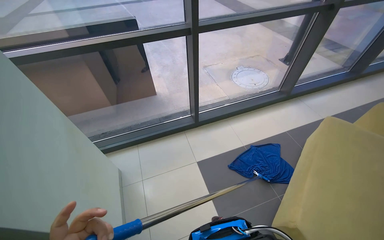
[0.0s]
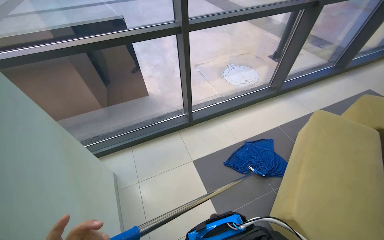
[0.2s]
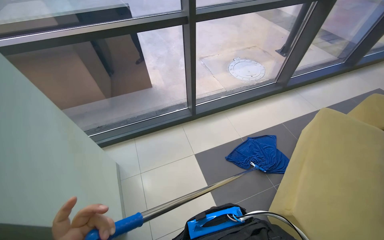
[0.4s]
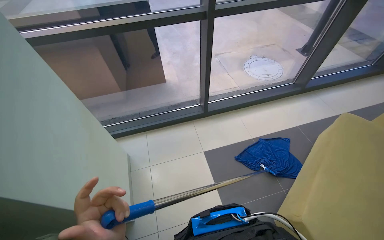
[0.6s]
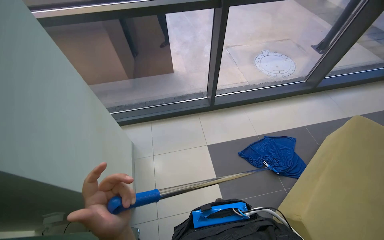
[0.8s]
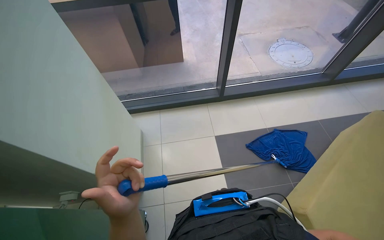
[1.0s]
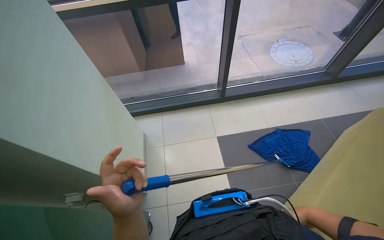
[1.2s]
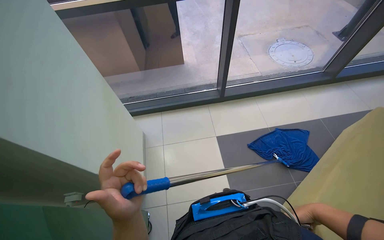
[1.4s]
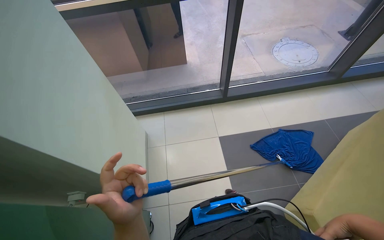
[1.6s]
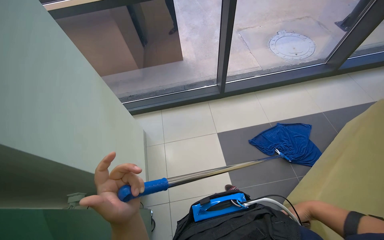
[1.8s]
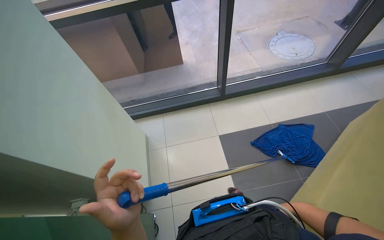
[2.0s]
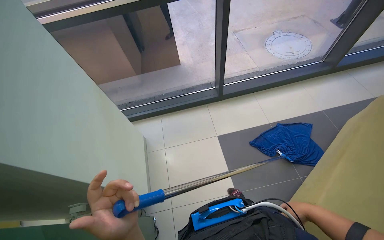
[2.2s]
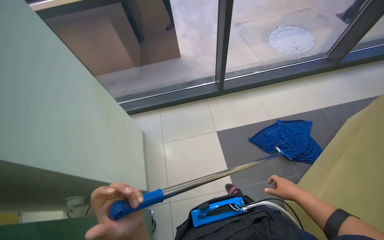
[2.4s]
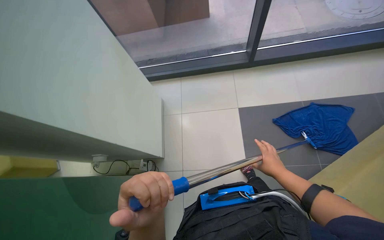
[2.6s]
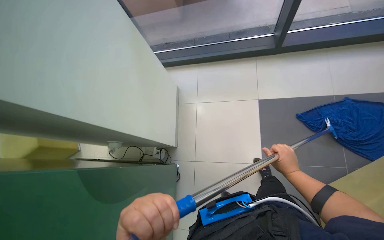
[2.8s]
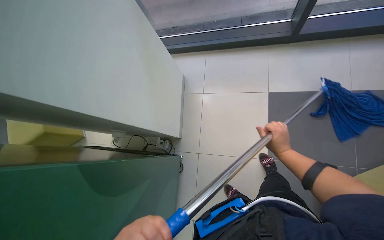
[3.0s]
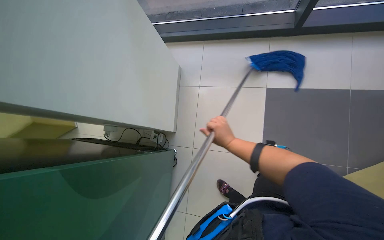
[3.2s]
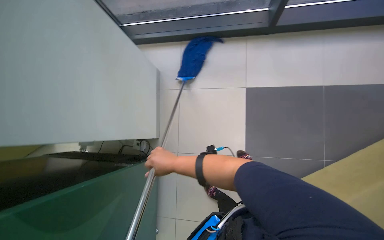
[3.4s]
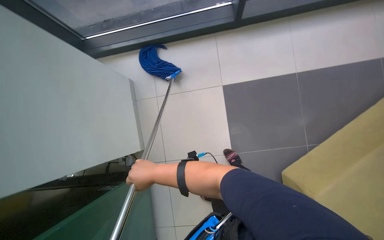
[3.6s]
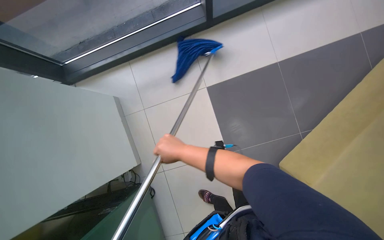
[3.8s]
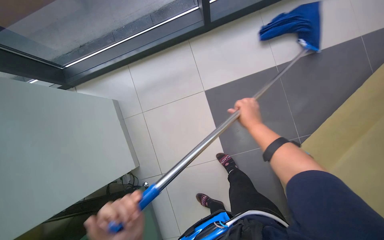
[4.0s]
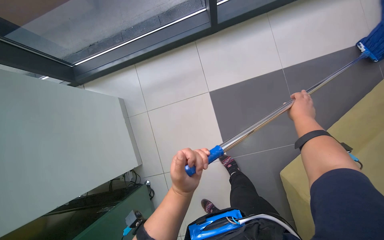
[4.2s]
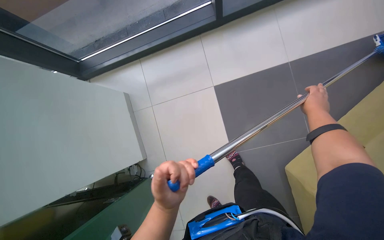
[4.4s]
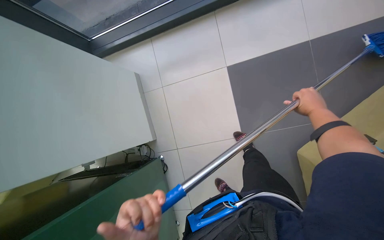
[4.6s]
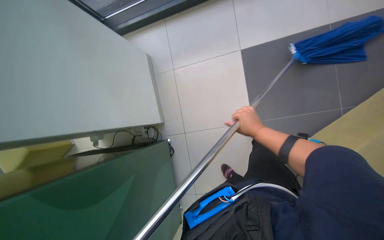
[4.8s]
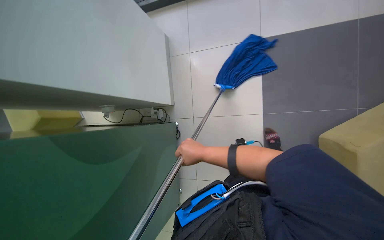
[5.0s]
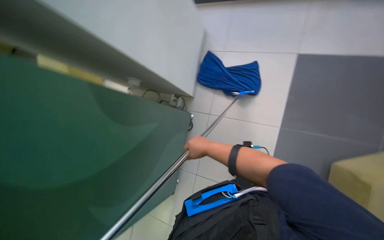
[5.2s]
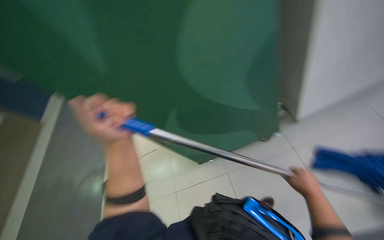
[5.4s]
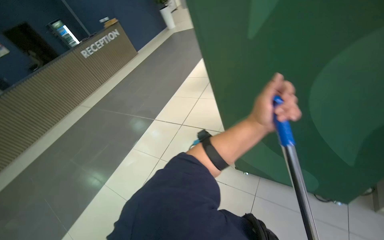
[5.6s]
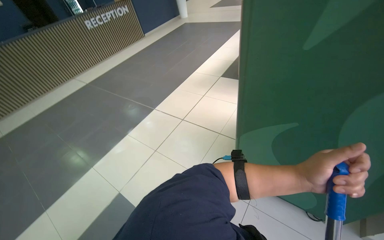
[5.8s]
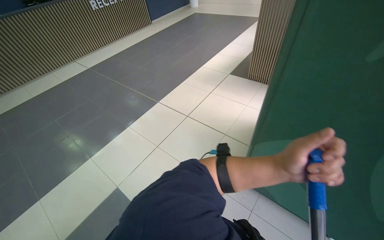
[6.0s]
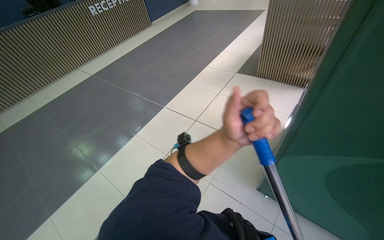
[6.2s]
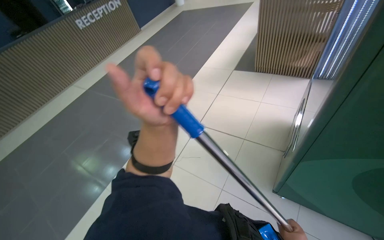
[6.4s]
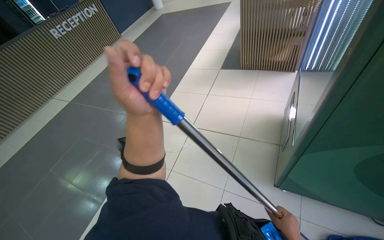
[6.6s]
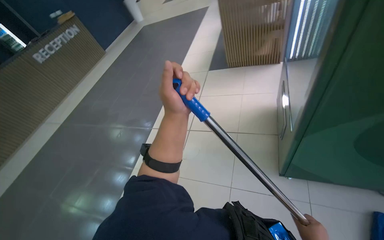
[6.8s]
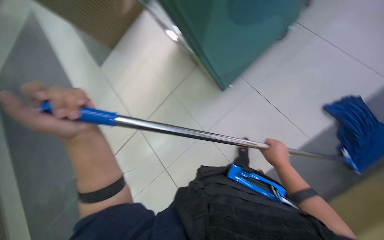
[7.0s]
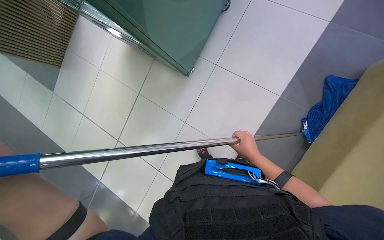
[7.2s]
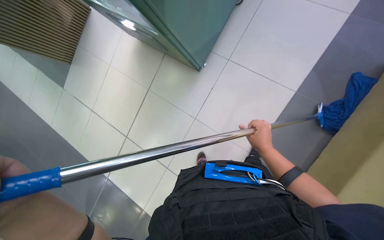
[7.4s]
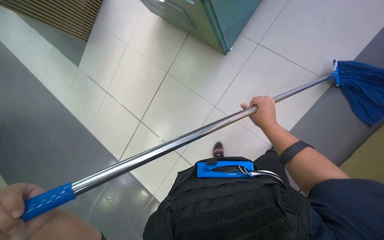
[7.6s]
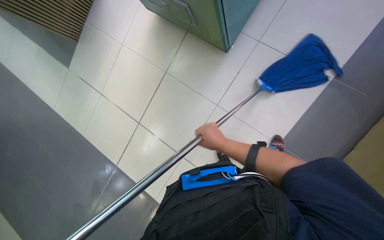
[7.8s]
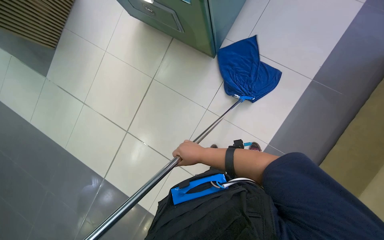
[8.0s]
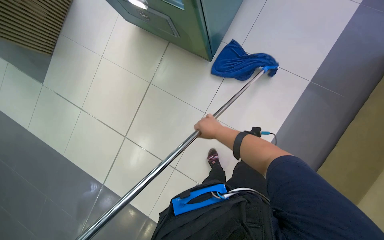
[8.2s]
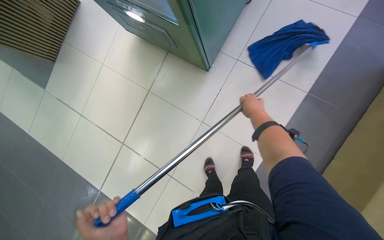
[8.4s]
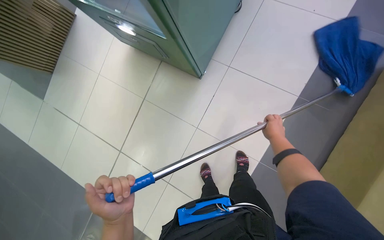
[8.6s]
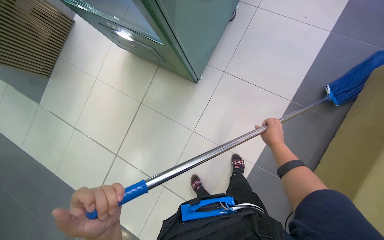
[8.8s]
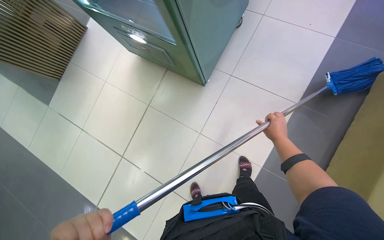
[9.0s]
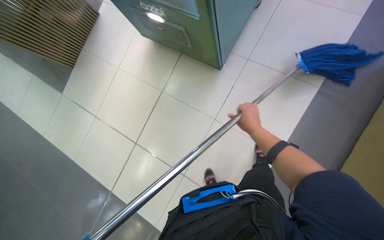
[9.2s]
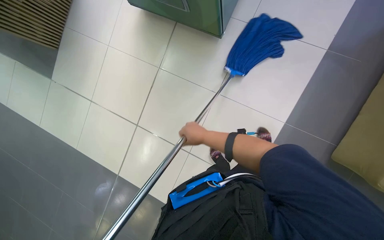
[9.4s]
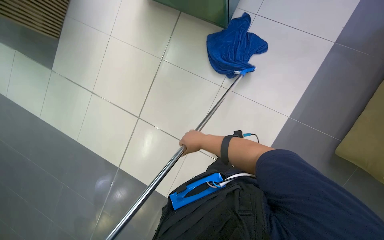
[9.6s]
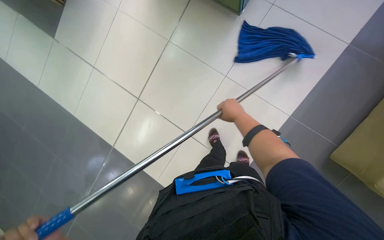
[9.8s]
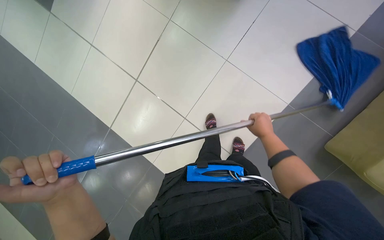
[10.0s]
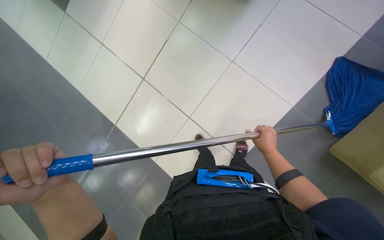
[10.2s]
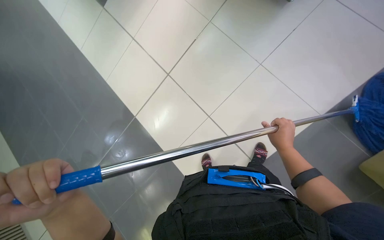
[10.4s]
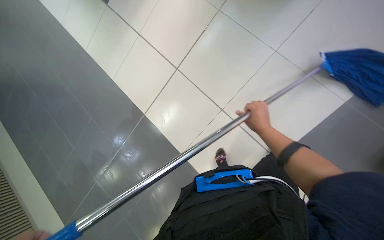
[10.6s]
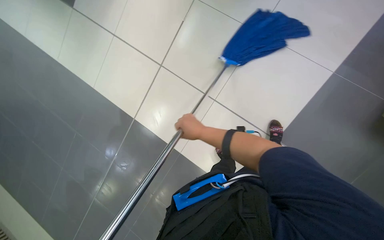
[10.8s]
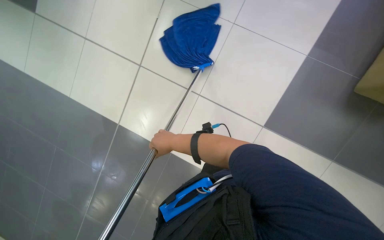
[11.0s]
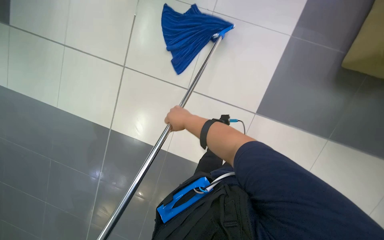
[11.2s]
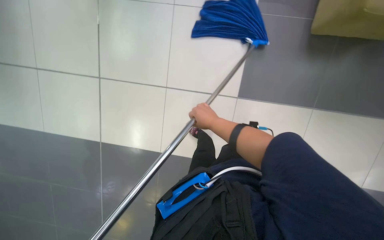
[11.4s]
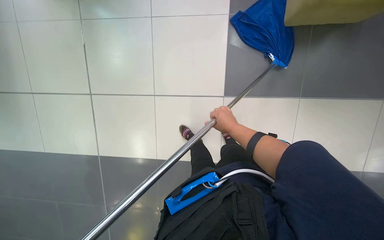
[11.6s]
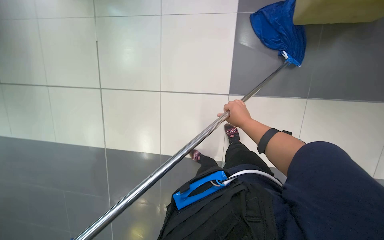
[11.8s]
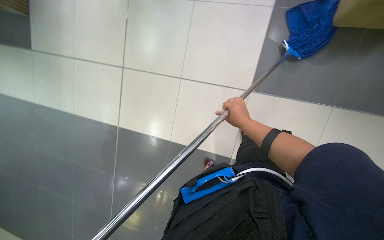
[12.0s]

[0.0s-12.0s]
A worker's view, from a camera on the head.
Job: mopping floor.
The whole recording: Mopping floor with blue mop. The worker mops the floor with a blue mop.
1.6s to 3.0s: The camera sweeps to the left, by about 15 degrees. The view tilts approximately 25 degrees downward.
3.0s to 4.4s: The right hand shifts approximately 25 cm up the picture, and moves roughly 25 cm to the left and comes back.

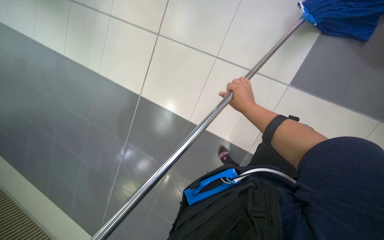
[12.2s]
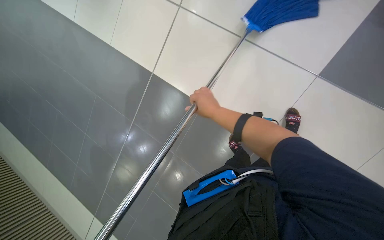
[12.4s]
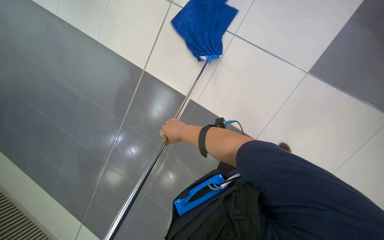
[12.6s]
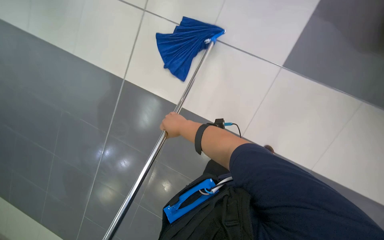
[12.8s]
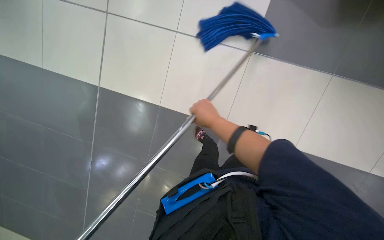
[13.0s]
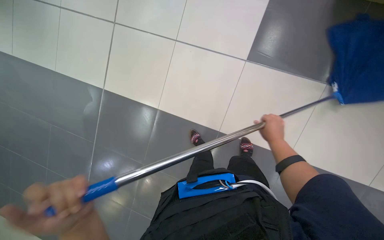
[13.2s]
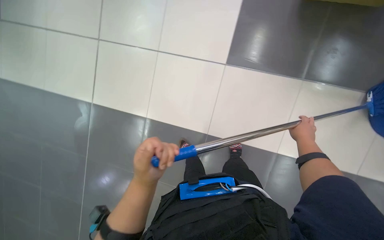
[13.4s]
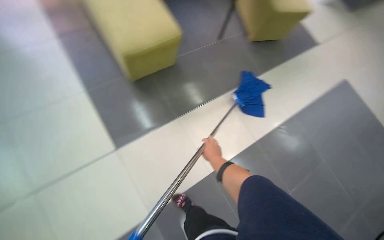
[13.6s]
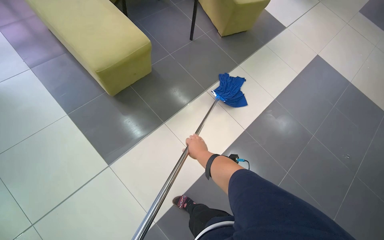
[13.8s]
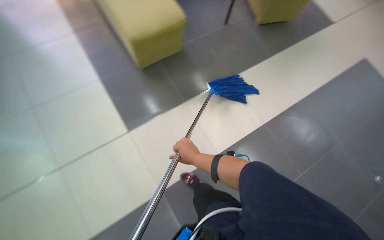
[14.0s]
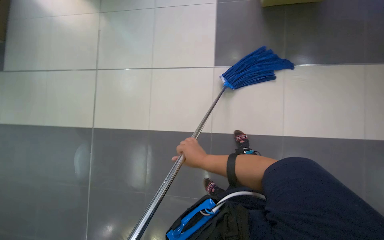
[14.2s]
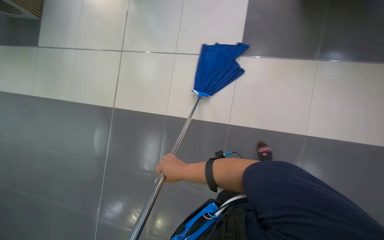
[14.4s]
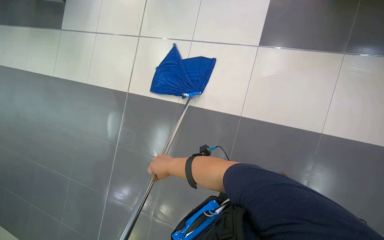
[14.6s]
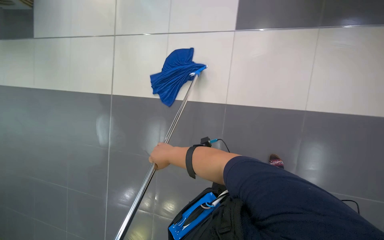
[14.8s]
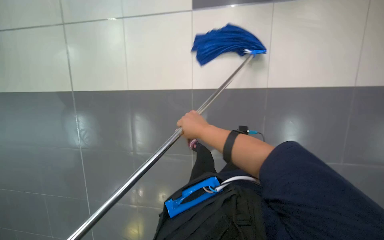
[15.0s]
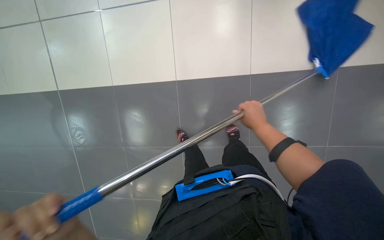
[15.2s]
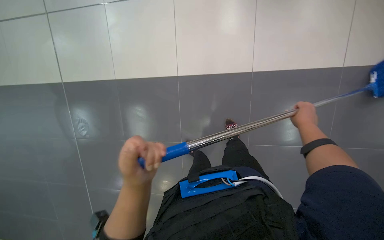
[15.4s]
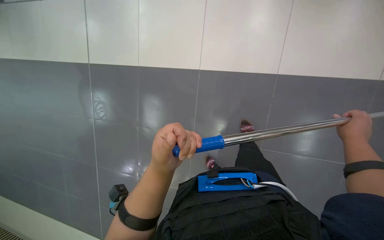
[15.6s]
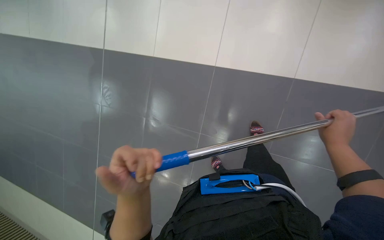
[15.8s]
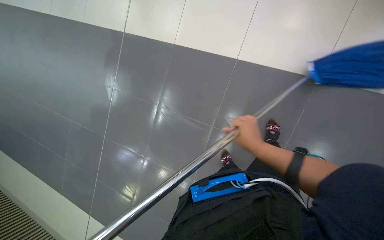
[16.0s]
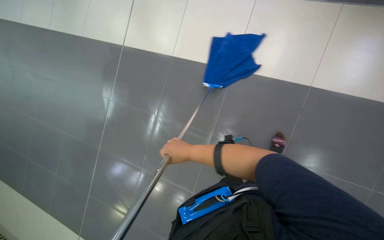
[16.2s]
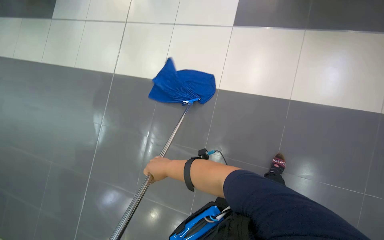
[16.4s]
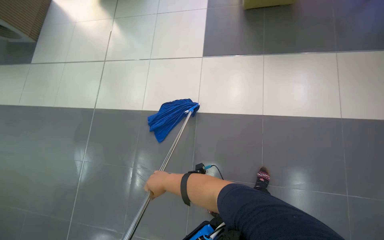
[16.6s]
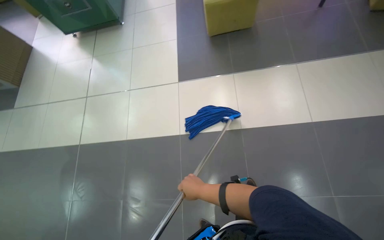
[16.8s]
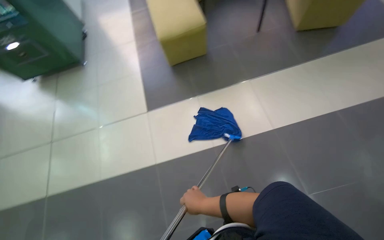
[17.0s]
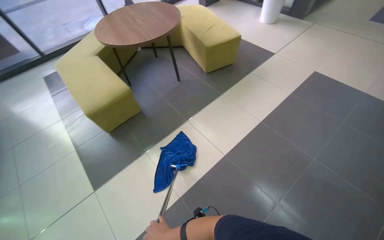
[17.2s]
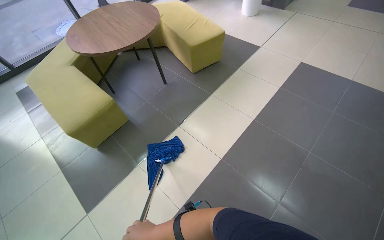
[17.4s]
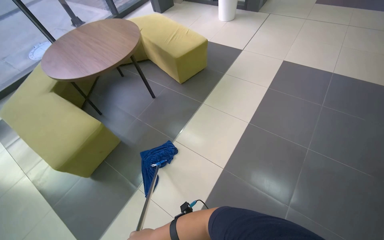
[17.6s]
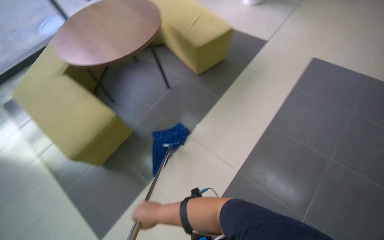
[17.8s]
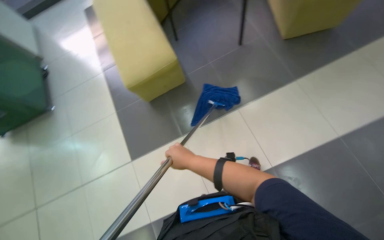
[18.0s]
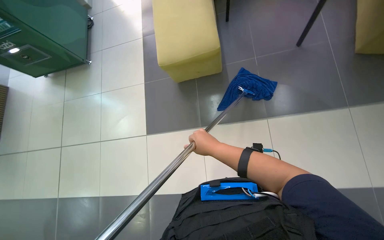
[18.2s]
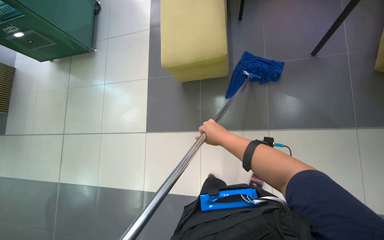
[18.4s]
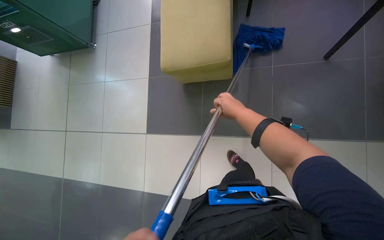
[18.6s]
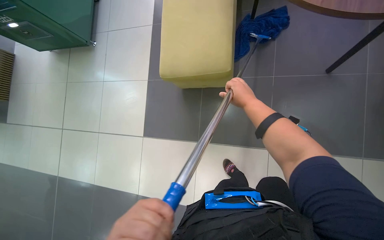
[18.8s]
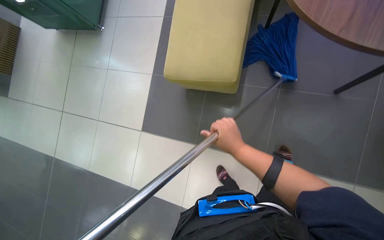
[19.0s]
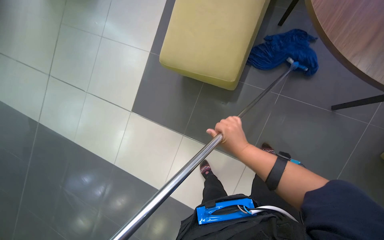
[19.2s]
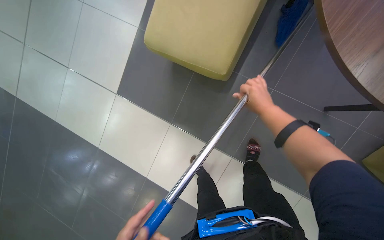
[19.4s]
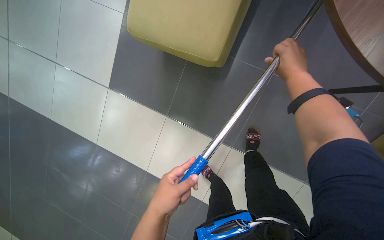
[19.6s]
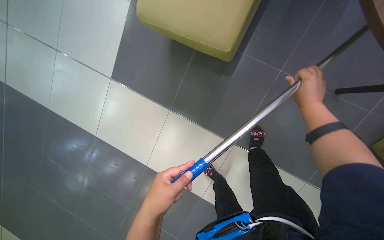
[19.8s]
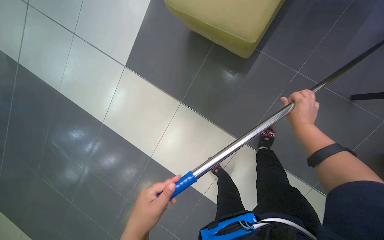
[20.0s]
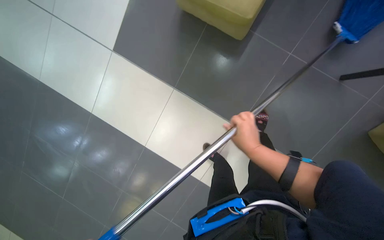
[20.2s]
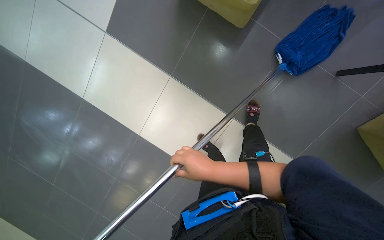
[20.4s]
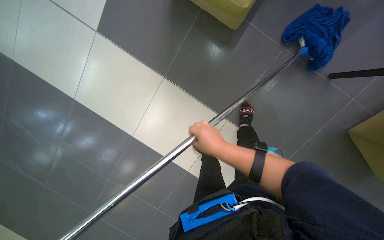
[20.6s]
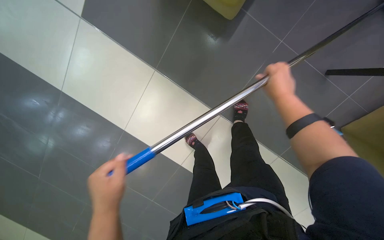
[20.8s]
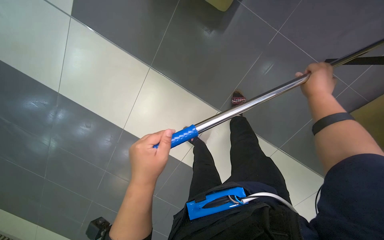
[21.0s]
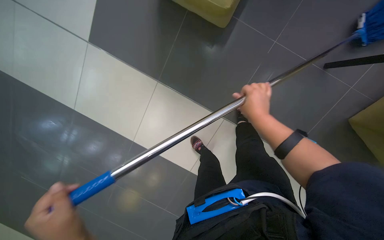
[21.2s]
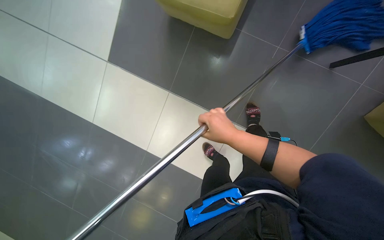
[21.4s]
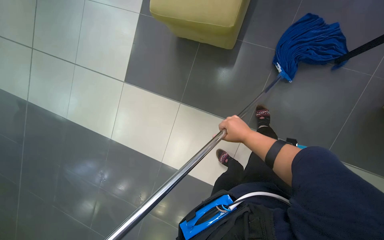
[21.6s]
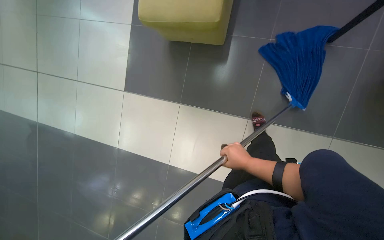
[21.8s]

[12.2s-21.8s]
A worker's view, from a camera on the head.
Job: mopping floor.
The whole recording: Mopping floor with blue mop. The worker mops the floor with a blue mop.
13.8s to 15.4s: The right hand goes roughly 40 cm to the right.
